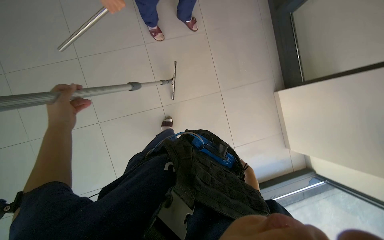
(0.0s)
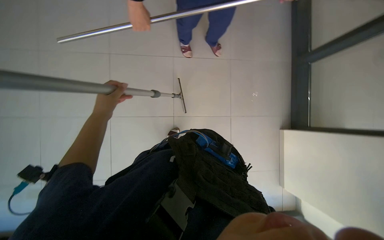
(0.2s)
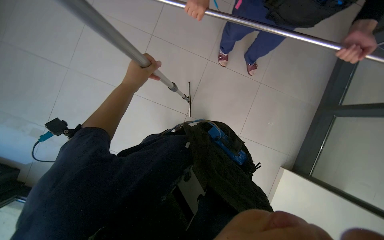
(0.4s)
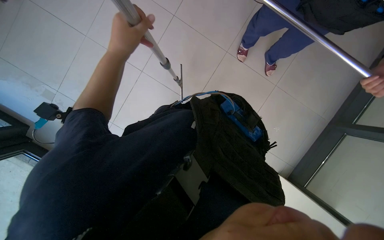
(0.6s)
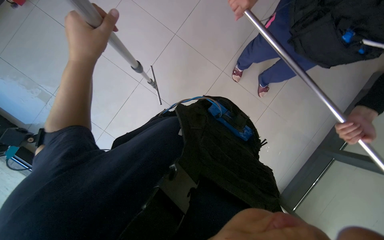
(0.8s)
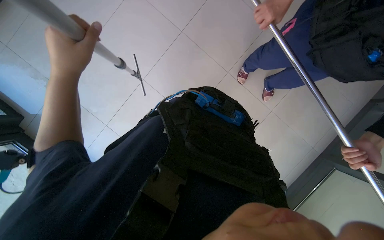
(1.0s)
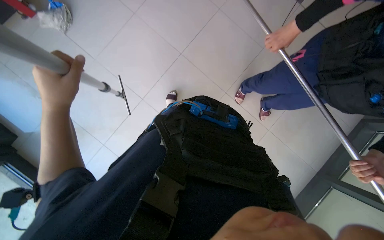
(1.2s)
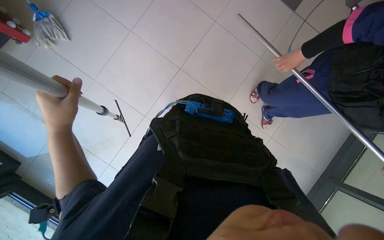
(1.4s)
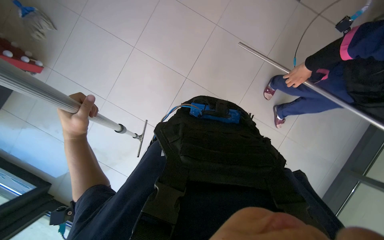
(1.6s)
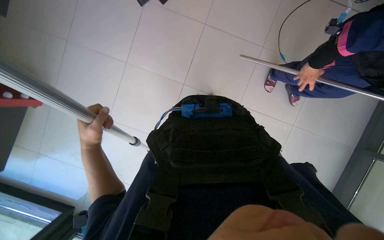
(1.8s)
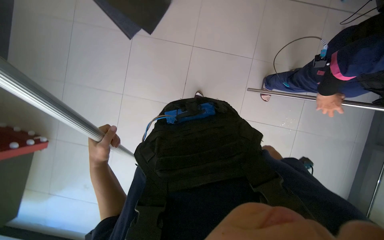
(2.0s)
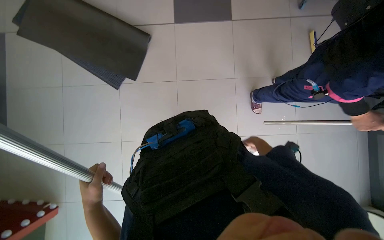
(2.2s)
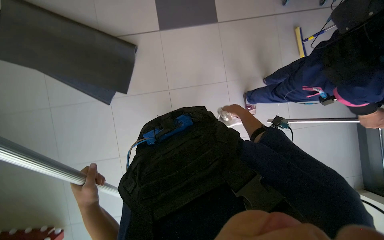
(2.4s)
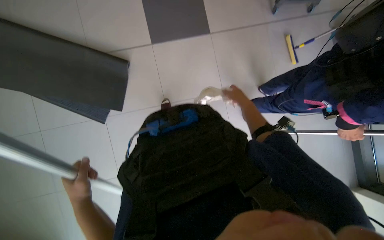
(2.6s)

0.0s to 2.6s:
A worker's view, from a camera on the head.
Job: cleaning windows.
The whole recording: Wiping window frames with cloth. The worker wipes the window frames with a white cloth and tool .
0.0s to 1.2s: The scene rotates clockwise by some 55 degrees.
1.2s to 2.6s: The view tilts approximately 10 degrees upward. Everything in view rotates approximately 35 degrees counterclockwise. The left hand heads farther from the camera, covering about 20 cm.

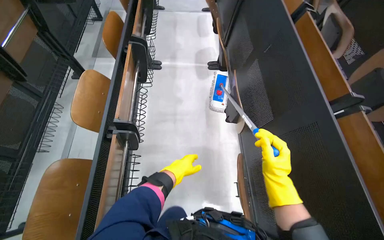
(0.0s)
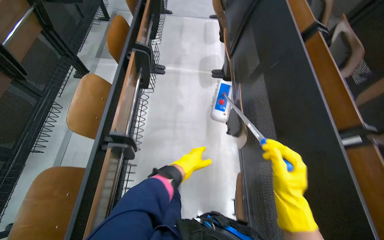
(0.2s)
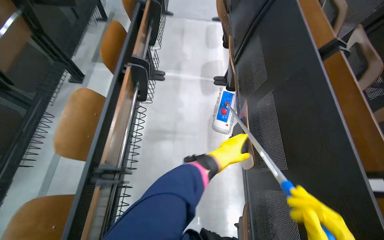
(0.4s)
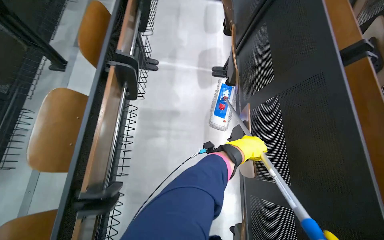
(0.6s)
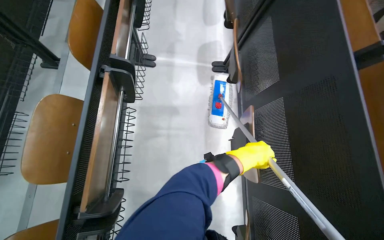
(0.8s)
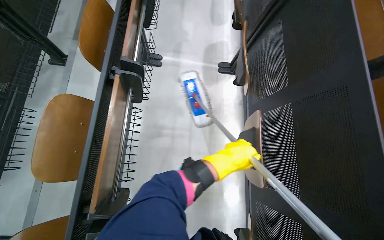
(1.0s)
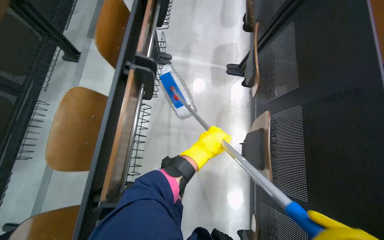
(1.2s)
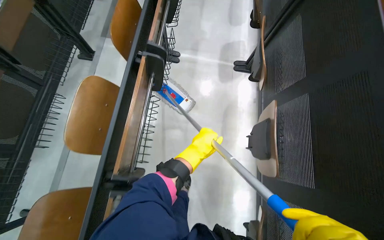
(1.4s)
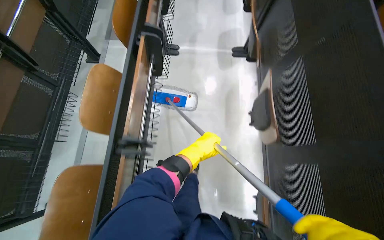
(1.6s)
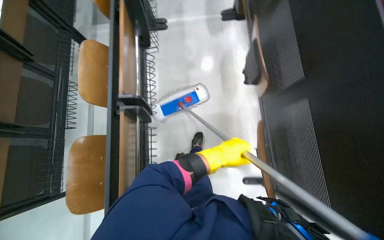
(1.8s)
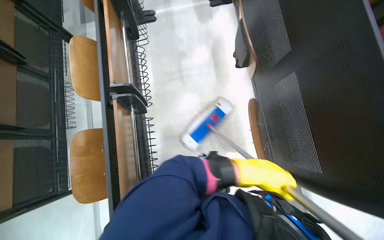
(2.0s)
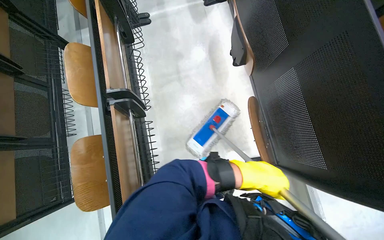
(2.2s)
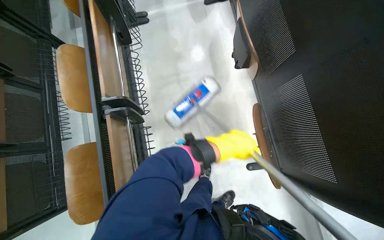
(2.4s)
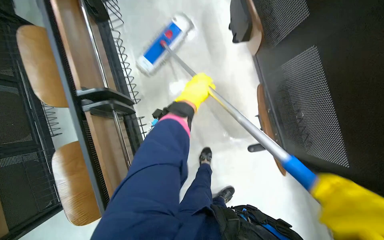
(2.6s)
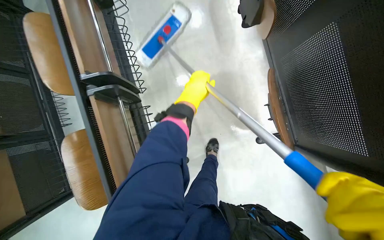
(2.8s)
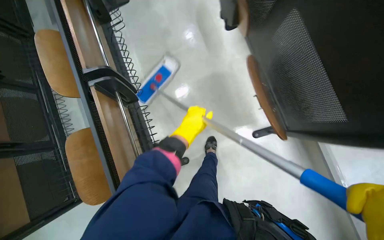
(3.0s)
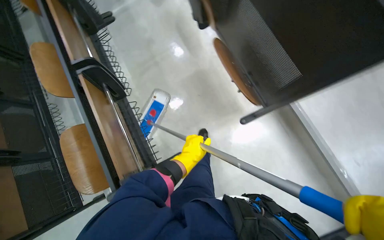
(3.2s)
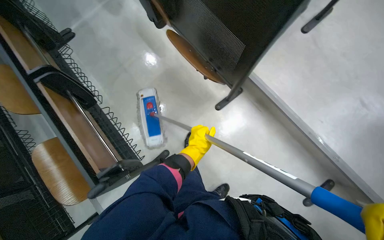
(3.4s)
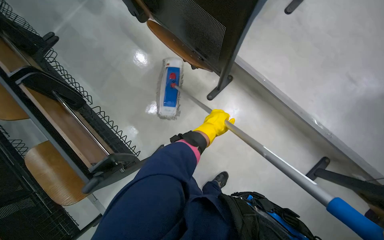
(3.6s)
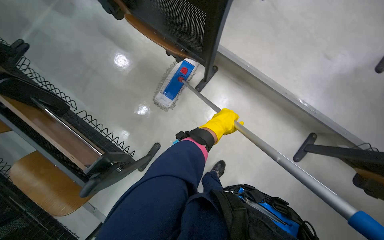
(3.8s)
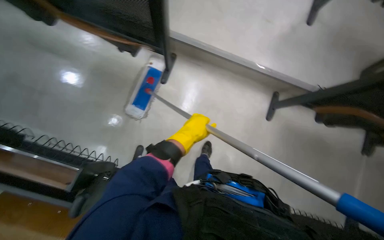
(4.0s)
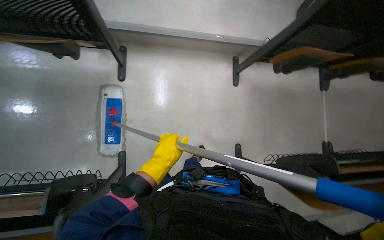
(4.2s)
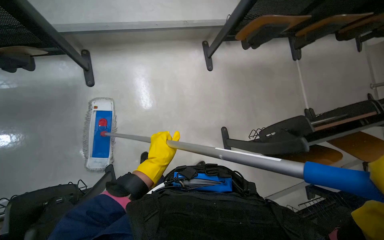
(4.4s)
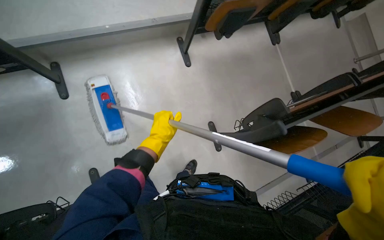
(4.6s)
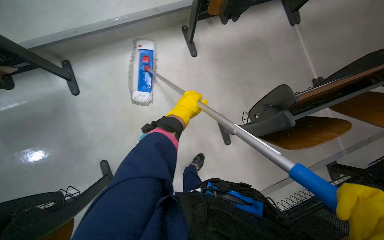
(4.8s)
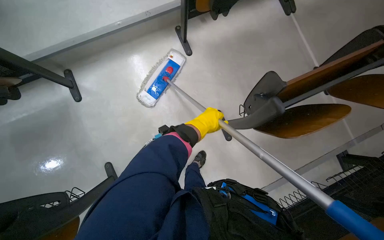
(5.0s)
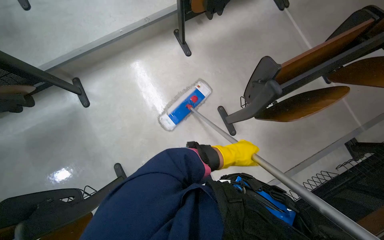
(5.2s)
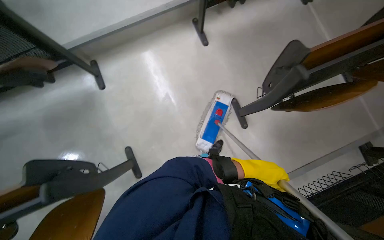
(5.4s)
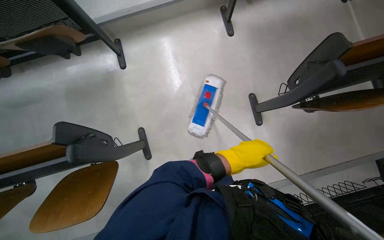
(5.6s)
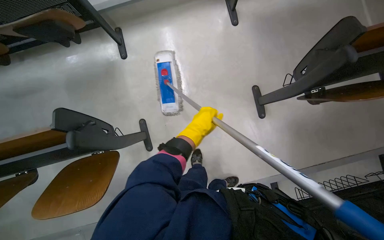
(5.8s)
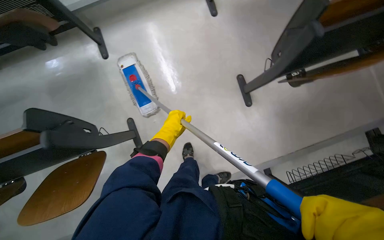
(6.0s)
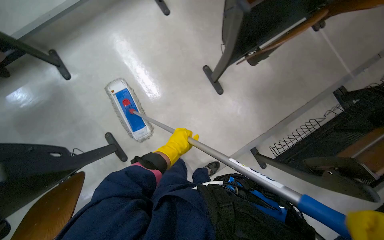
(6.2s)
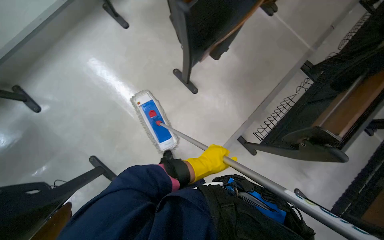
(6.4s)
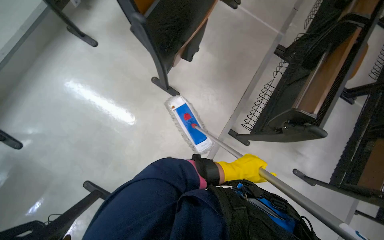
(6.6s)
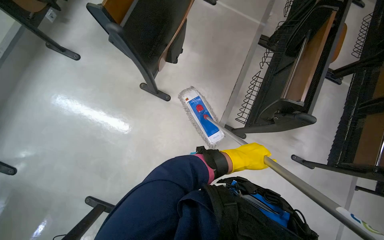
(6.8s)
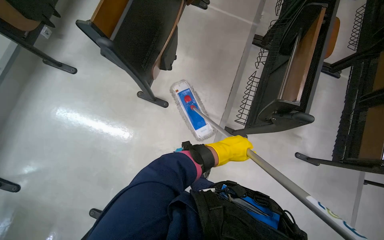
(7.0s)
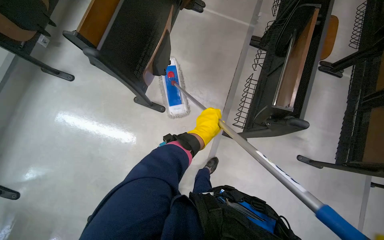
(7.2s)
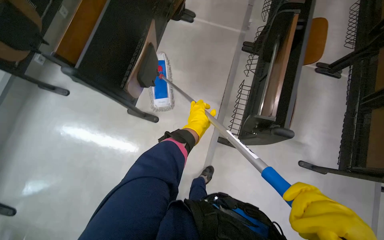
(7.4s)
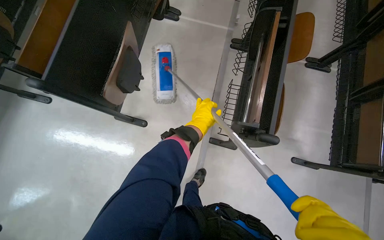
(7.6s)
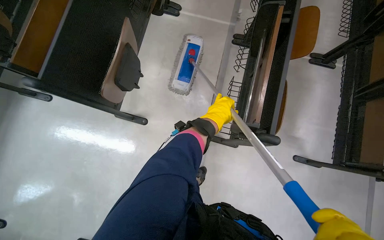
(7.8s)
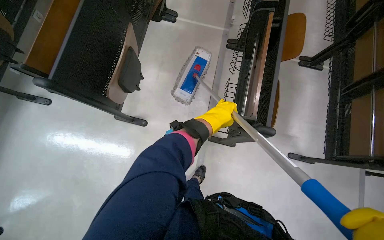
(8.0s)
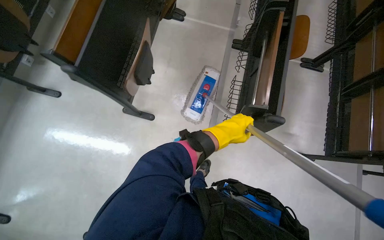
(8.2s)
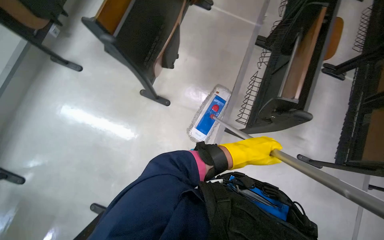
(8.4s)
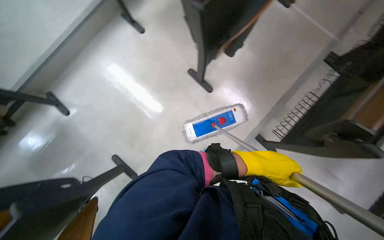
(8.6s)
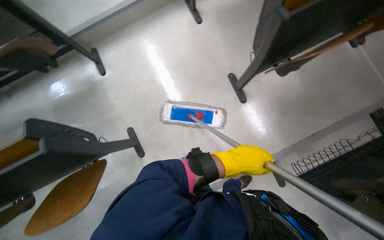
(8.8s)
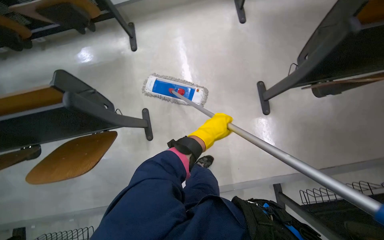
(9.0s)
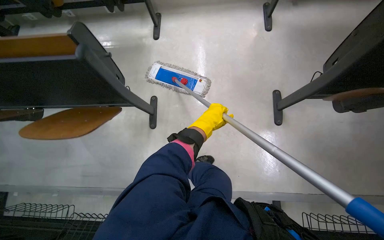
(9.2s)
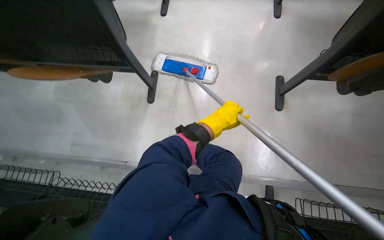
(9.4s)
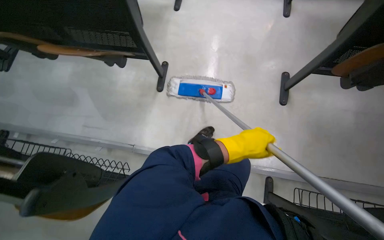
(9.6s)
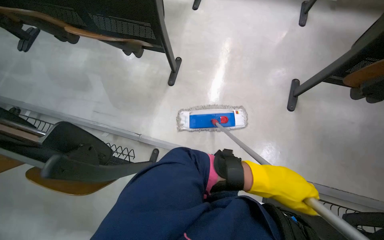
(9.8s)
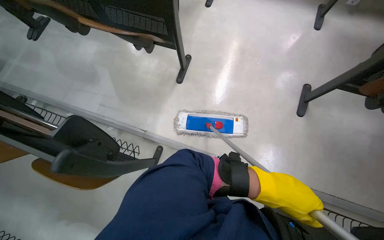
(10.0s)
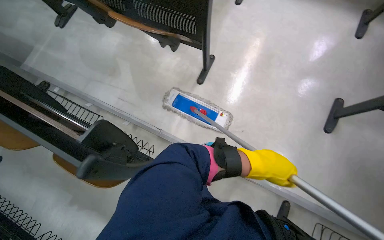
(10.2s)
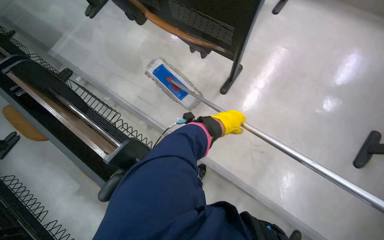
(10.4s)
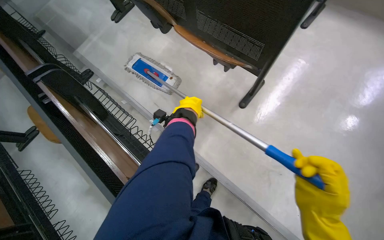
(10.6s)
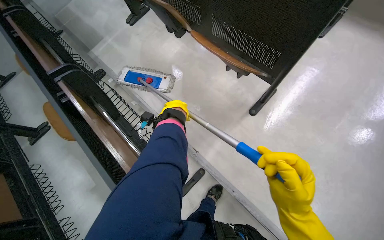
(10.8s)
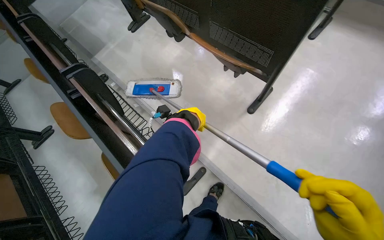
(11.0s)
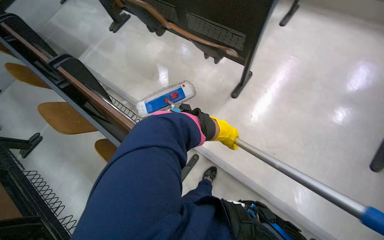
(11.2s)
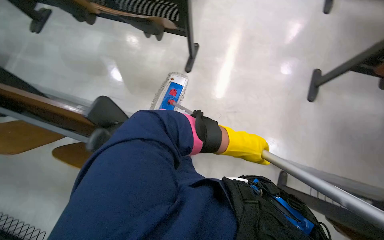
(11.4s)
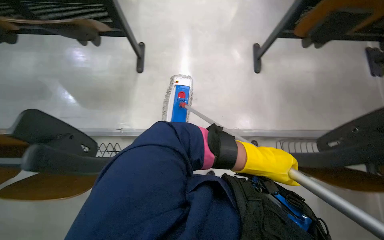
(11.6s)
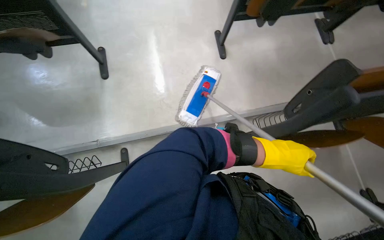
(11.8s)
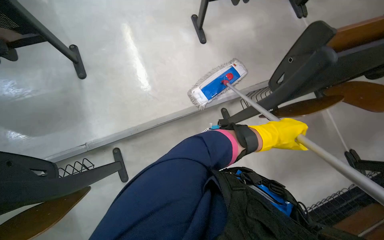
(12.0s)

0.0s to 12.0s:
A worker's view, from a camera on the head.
Job: mopping floor.
The whole recording: Mopping lecture hall floor. The worker mops the floor in the lecture hall between the rows of desks.
0.0s to 1.6s: The left hand is displaced up the picture by roughly 20 cm, and goes to the right and returns, about 25 cm each way.
1.6s to 3.0s: The camera pitches downward, by some 10 degrees. The left hand swings up and down the picture, roughly 25 cm each way, with 2 reversals.
3.0s to 4.4s: The camera travels some 60 cm. The head rotates some 85 degrees to the right.
4.4s to 6.0s: The head travels roughly 40 cm. The view swings approximately 15 degrees to the left.
6.0s to 7.6s: The camera is carried roughly 60 cm. Everything in view rotates some 55 degrees counterclockwise.
7.6s to 9.0s: The camera is carried some 50 cm. Everything in view rotates roughly 45 degrees clockwise.
9.0s to 10.4s: The wearer looks some 40 degrees further to the left. The left hand goes to the right and returns, about 5 cm each way.
10.4s to 12.0s: The camera is carried some 40 cm. The wearer looks roughly 60 degrees further to the right.

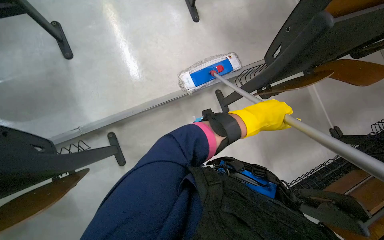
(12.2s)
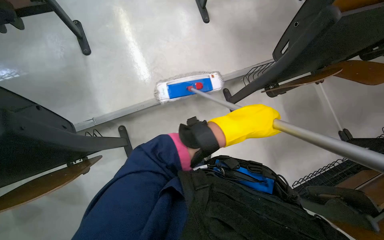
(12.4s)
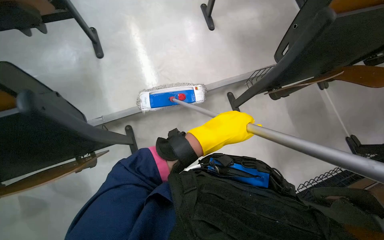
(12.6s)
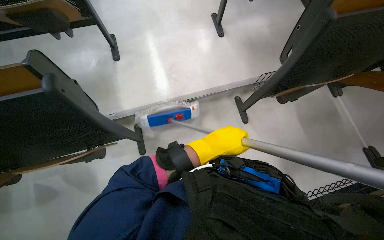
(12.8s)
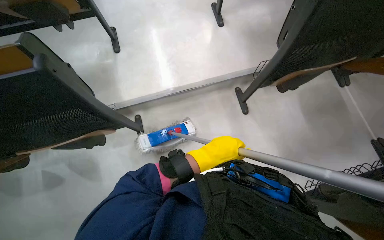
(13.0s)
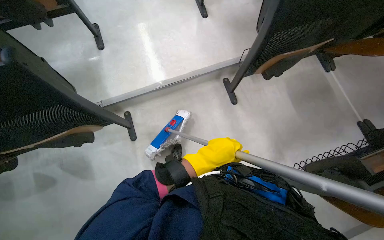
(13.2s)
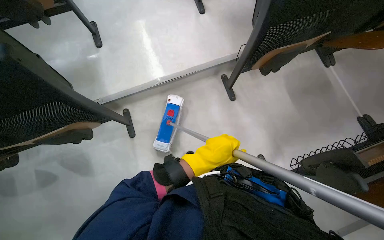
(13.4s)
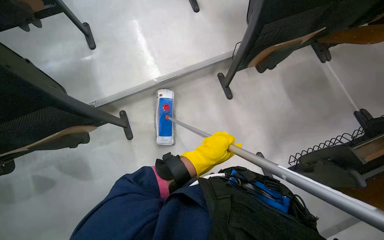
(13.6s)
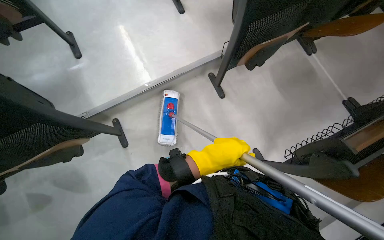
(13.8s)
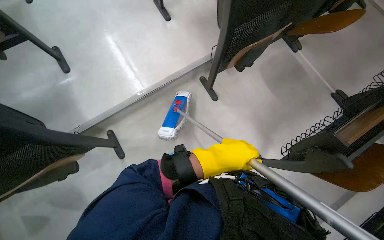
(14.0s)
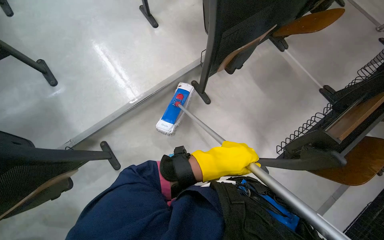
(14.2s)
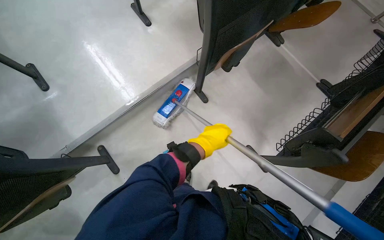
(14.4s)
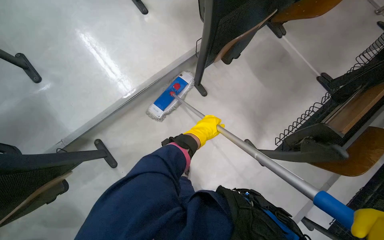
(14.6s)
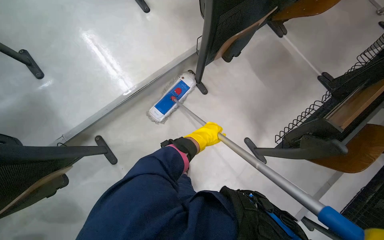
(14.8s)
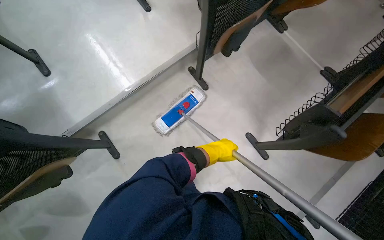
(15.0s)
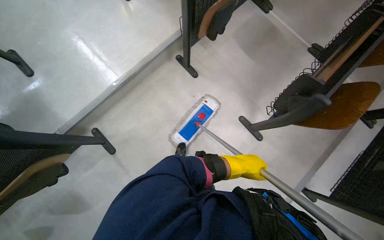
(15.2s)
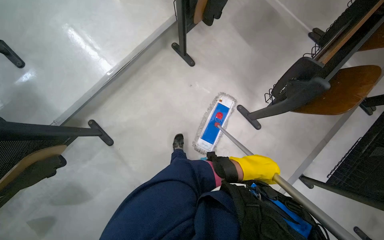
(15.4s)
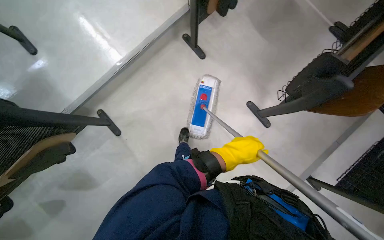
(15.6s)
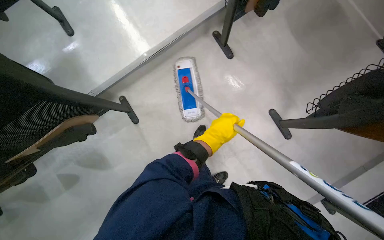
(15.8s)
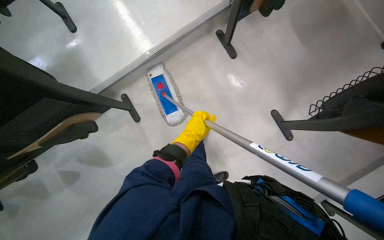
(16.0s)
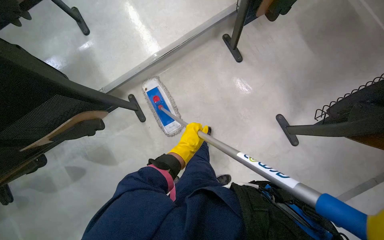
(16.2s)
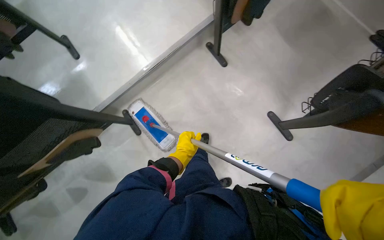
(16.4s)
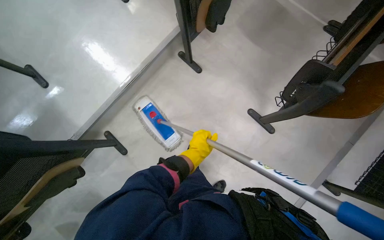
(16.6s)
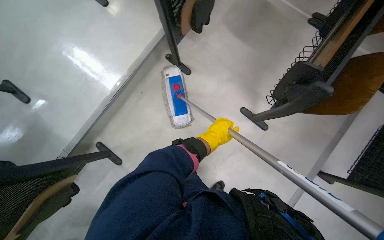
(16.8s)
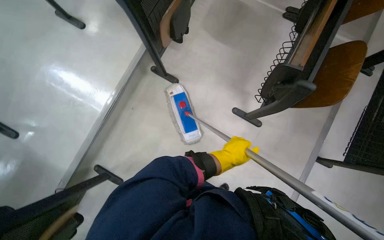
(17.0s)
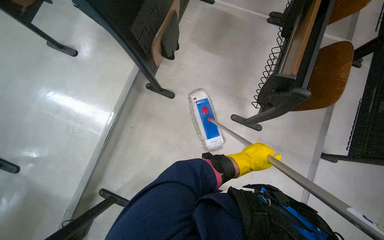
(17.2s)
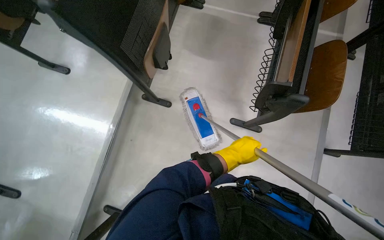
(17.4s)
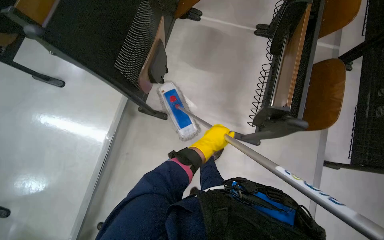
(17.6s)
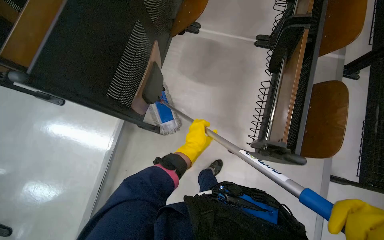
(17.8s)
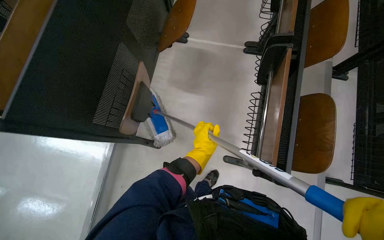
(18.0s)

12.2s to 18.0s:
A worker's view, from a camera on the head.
Job: mopping floor.
The whole recording: Mopping lecture hall floor. The worker mops the floor in the lecture hall between the rows of desks.
12.2s to 13.6s: The left hand is displaced down the picture and nearer to the camera by roughly 40 cm.
13.6s to 15.0s: The left hand goes roughly 25 cm farther from the camera and to the right.
15.0s to 16.6s: The left hand goes to the left and returns, approximately 15 cm each way.
16.6s to 18.0s: The camera is carried roughly 60 cm. The scene rotates counterclockwise by approximately 30 degrees.
